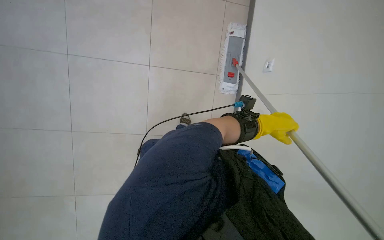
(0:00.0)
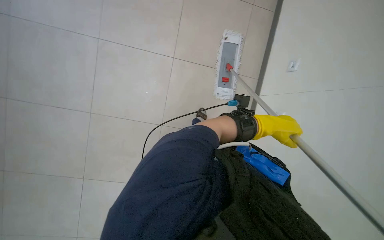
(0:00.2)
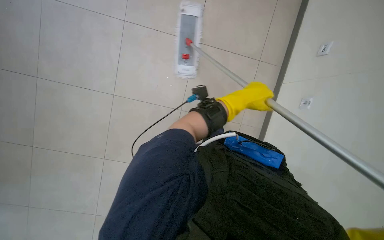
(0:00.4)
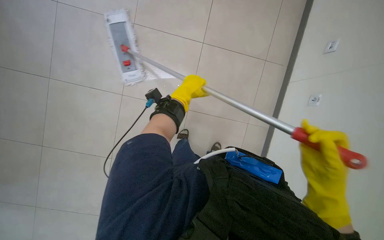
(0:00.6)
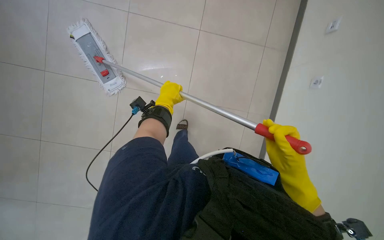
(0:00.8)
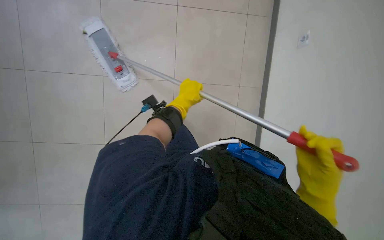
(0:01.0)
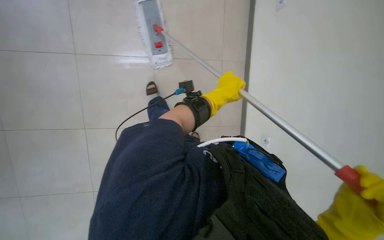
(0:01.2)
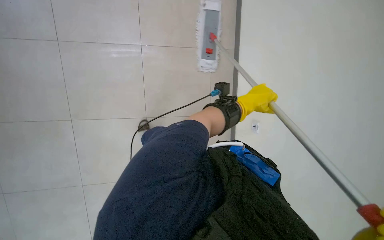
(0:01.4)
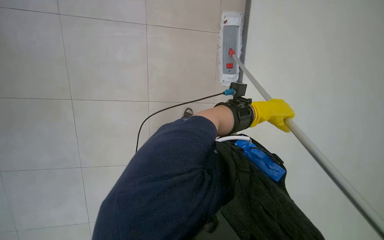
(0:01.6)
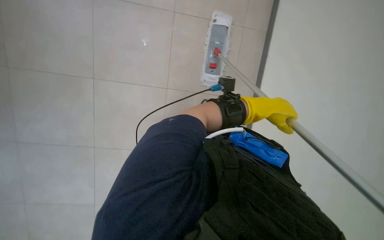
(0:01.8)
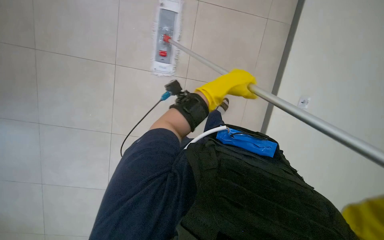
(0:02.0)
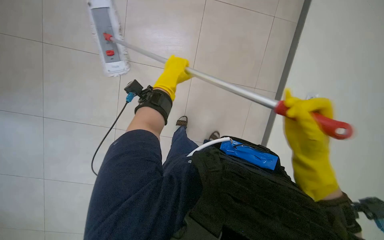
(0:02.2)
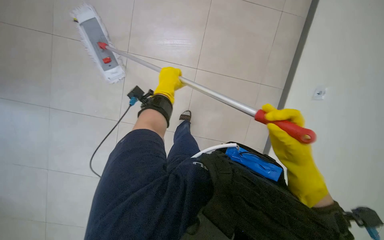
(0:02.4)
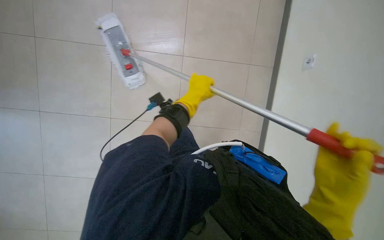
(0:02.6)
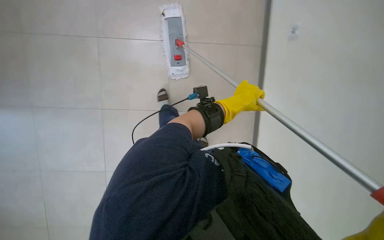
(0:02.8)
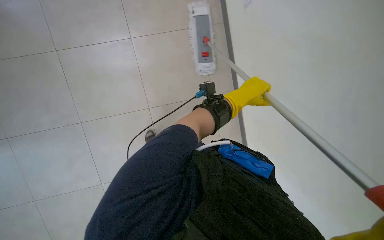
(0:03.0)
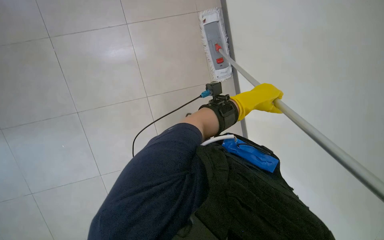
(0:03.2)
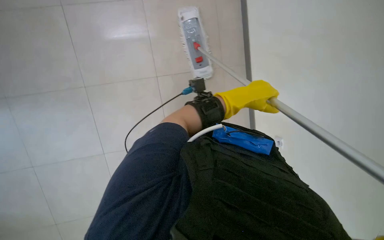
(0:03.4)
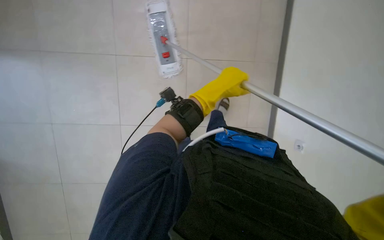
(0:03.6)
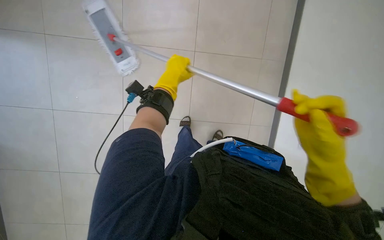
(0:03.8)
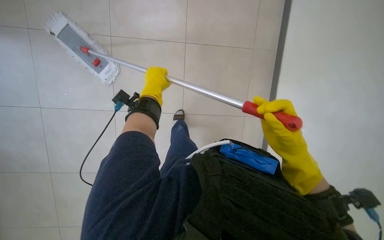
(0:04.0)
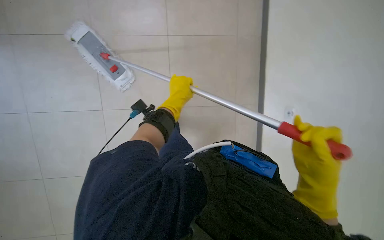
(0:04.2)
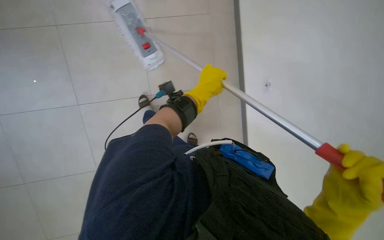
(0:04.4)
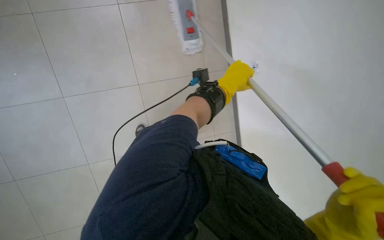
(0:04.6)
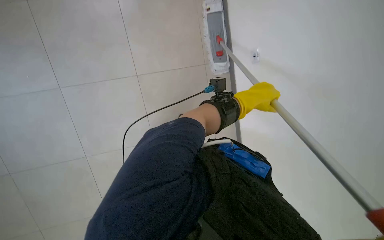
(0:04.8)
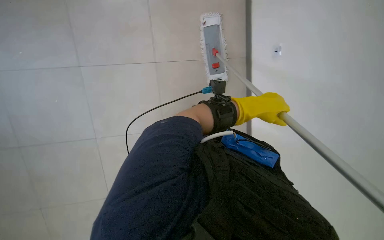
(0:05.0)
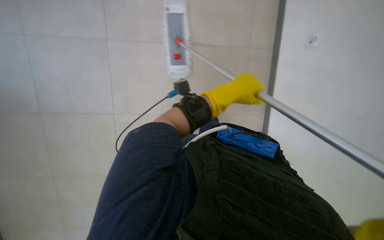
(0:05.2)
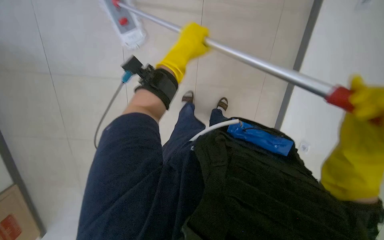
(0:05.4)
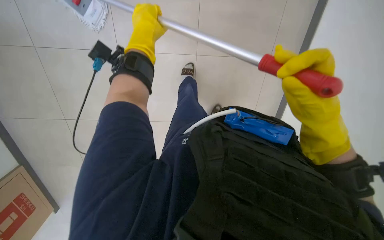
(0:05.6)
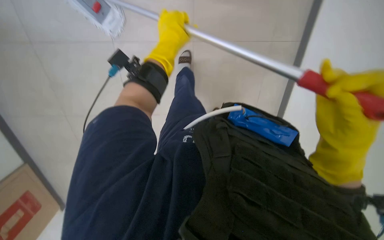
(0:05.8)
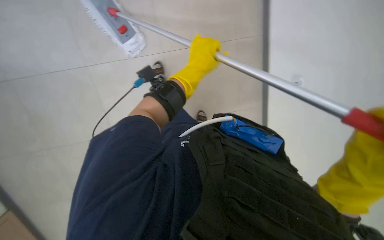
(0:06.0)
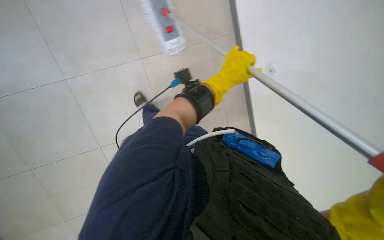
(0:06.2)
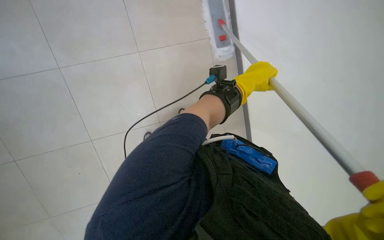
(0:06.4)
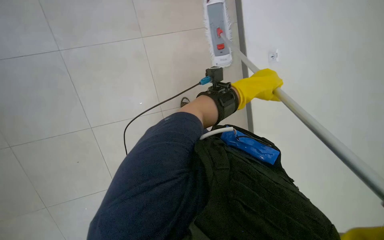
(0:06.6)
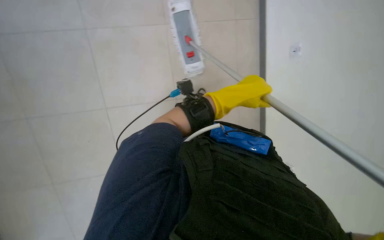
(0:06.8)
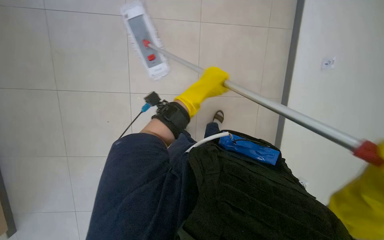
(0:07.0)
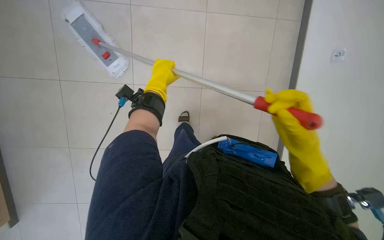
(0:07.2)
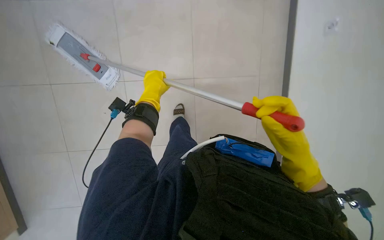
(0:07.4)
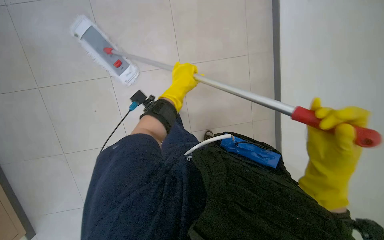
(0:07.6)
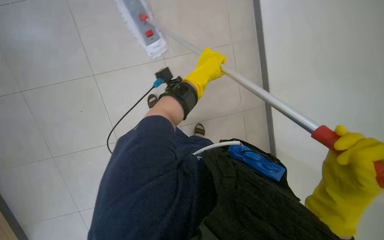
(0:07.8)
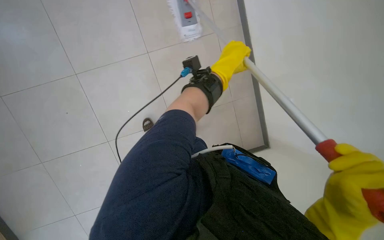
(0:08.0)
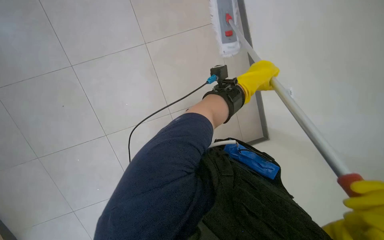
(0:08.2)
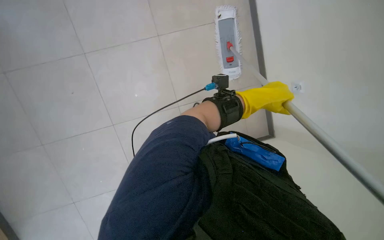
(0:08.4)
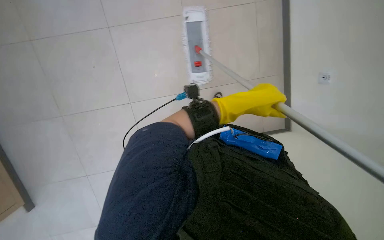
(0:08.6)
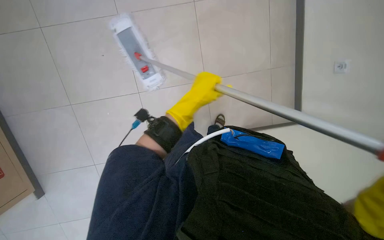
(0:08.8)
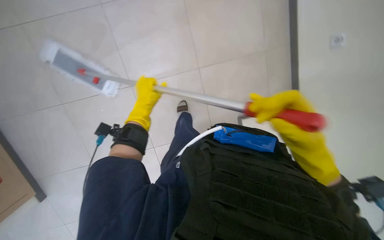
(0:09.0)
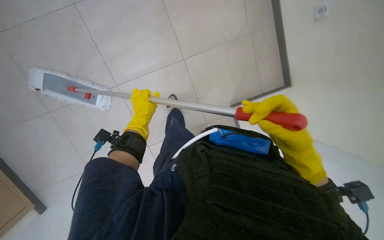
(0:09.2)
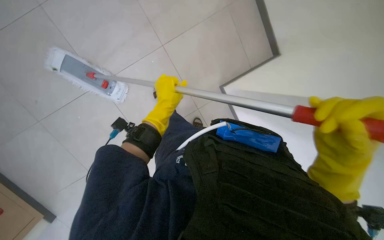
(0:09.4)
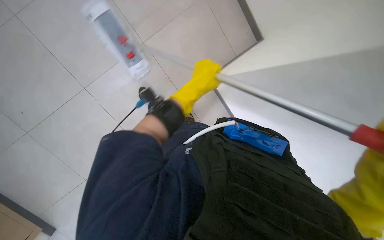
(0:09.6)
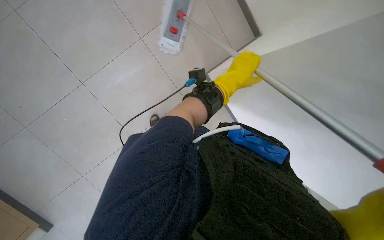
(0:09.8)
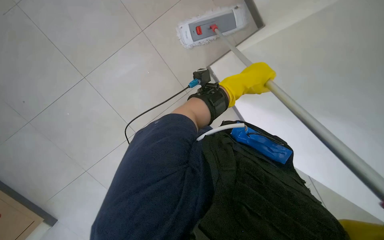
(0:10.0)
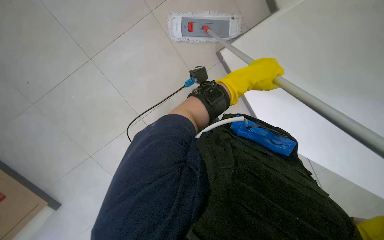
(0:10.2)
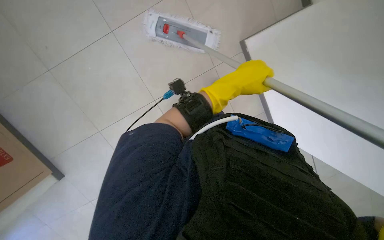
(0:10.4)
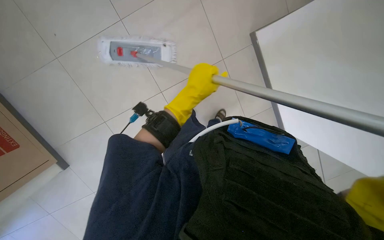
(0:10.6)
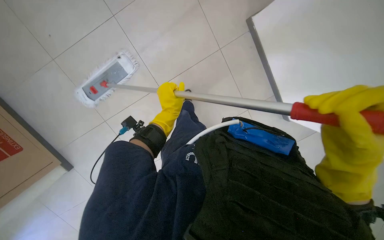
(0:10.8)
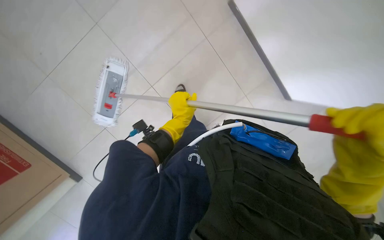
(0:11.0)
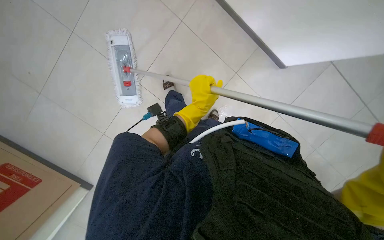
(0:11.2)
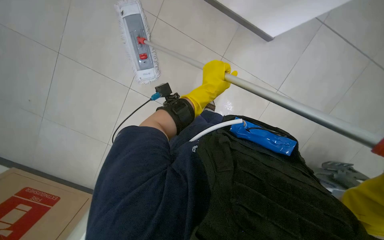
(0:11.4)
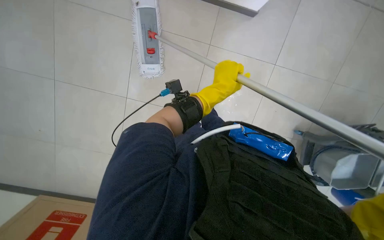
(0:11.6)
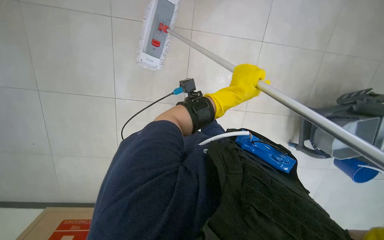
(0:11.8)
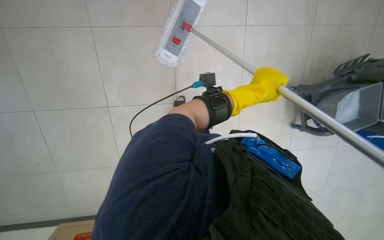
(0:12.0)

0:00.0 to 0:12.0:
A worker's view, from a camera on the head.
Job: mopping floor.
The whole recording: Mopping tiled floor. The worker prepares the mop, then mops the tiled floor, periodically cleaning and reattaching the mop head.
0:01.6 to 0:03.0: The wearer's head swings some 30 degrees to the left.
0:03.0 to 0:04.4: The left hand travels to the left and back again, about 20 cm each way.
0:04.4 to 0:06.0: The left hand goes to the left and returns, some 15 cm each way.
0:06.0 to 0:07.6: The wearer looks approximately 20 degrees further to the left.
0:09.0 to 0:10.4: The camera is carried about 80 cm. The camera pitches downward, by some 20 degrees. The scene turns about 40 degrees clockwise in the picture.
0:10.4 to 0:12.0: The left hand moves to the right, approximately 20 cm.

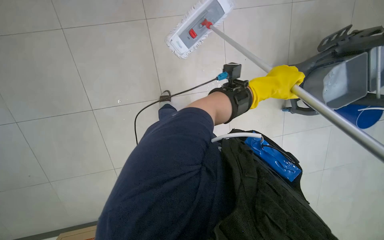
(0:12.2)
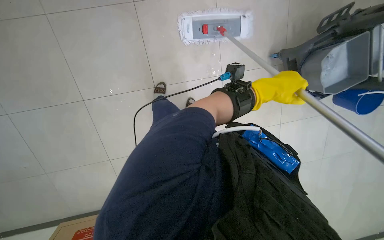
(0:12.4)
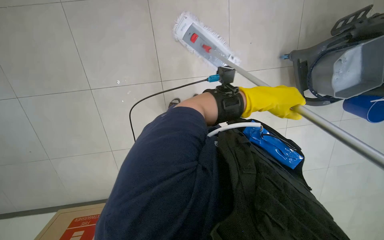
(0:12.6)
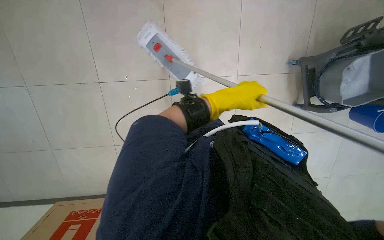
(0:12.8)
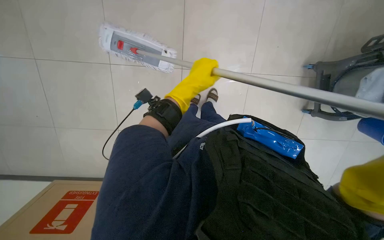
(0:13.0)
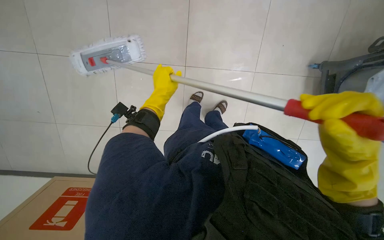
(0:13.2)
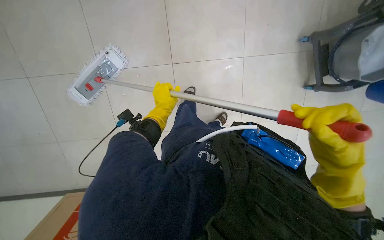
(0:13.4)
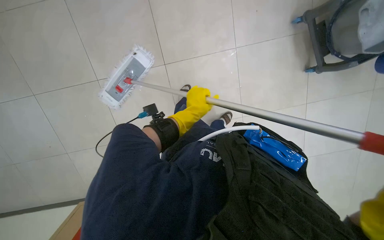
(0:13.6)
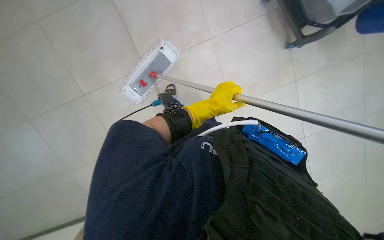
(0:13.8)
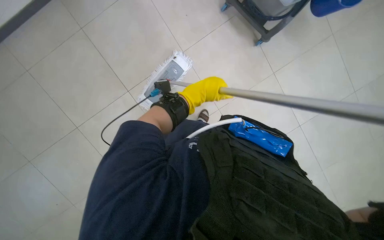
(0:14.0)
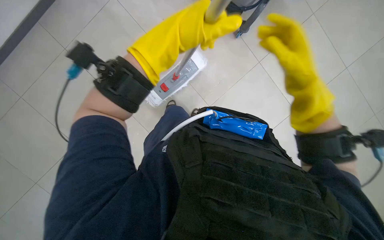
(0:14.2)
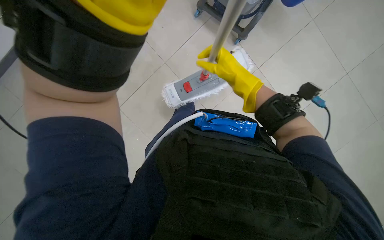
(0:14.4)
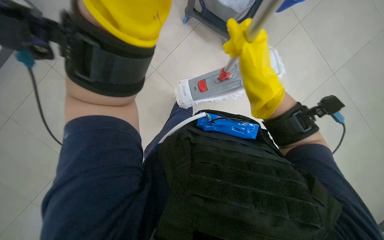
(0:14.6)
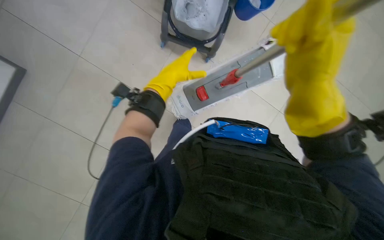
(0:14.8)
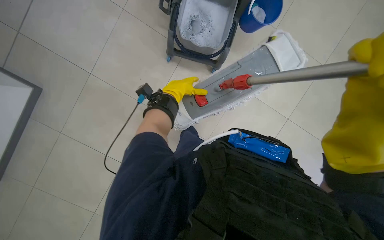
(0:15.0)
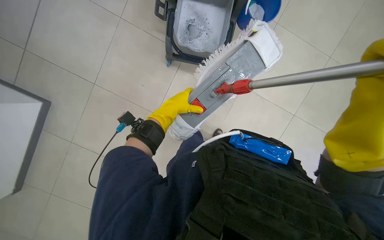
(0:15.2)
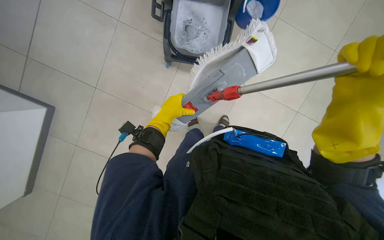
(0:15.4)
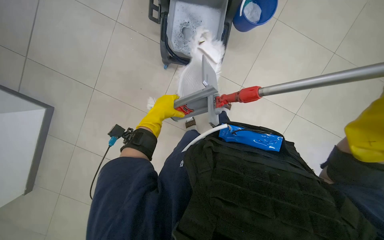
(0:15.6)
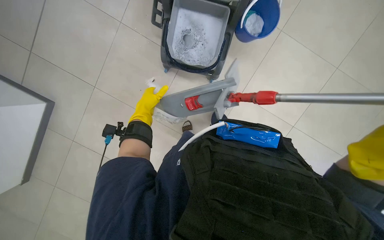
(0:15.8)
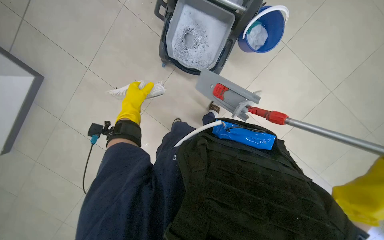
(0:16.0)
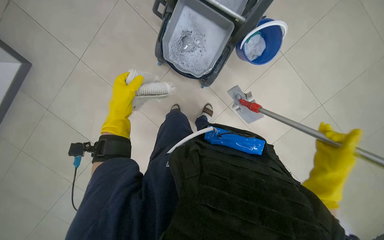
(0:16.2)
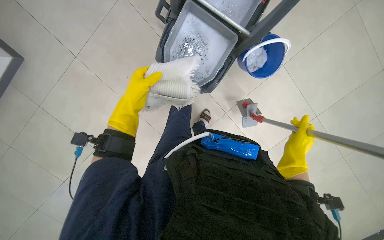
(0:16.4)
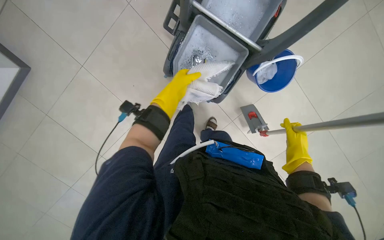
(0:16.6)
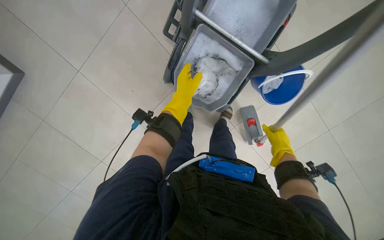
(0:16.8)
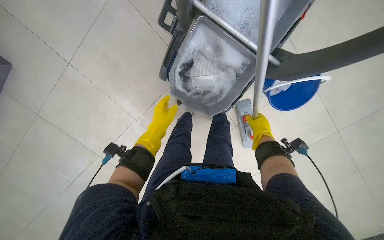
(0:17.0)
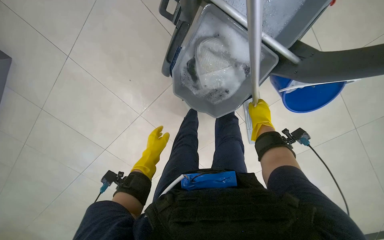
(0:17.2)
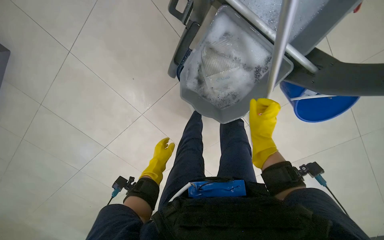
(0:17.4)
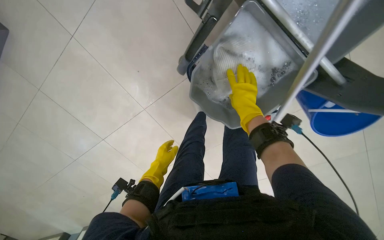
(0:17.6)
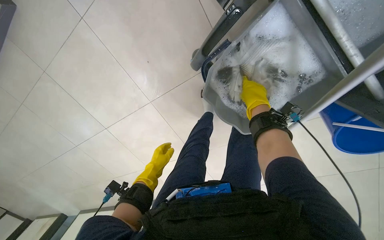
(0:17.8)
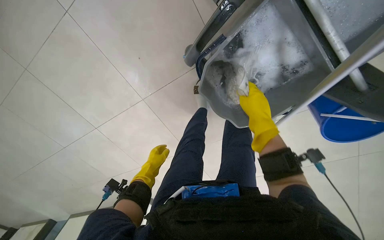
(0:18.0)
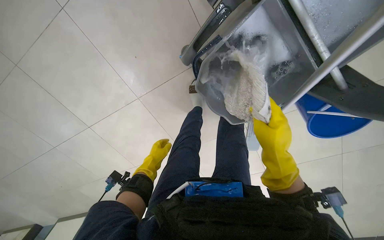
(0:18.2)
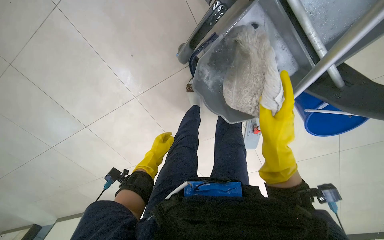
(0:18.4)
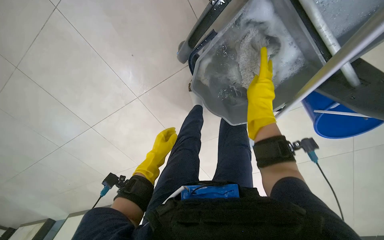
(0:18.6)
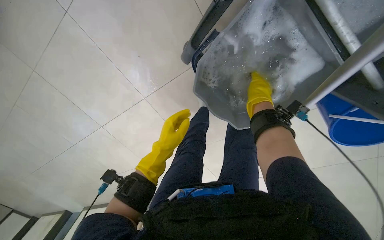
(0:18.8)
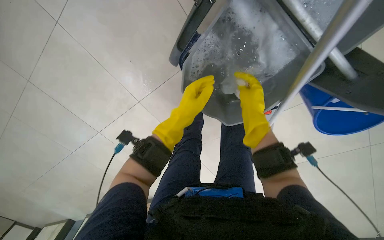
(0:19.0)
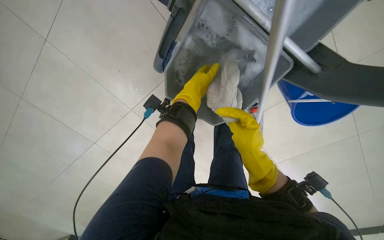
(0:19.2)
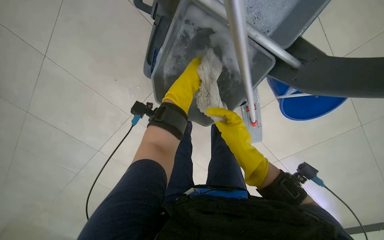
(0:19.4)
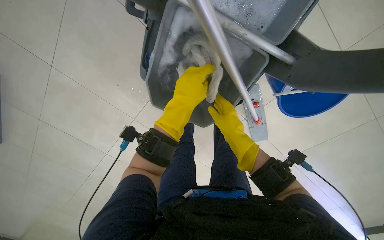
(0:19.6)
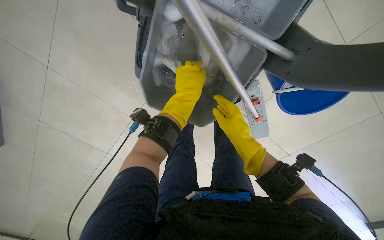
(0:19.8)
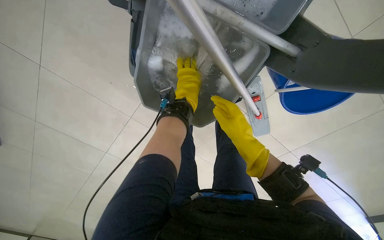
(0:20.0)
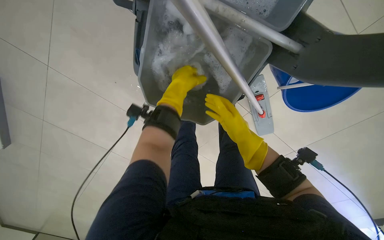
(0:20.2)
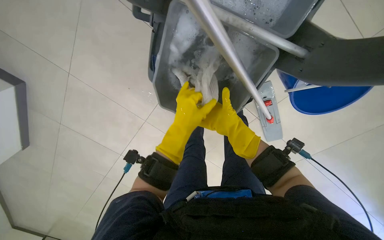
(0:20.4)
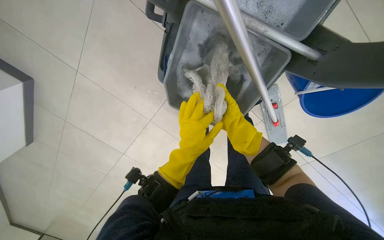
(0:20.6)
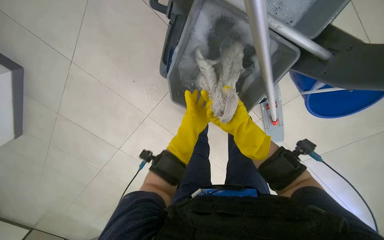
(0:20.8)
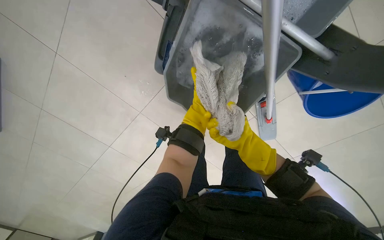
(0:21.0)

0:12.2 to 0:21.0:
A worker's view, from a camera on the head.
Job: mopping floor.
The whole recording: Mopping tiled floor. The worker prepares the mop, then mops the tiled floor, periodically cleaning and reattaching the mop head.
0:12.2 to 0:13.6: The camera pitches downward, by about 15 degrees. Everything in view rotates approximately 30 degrees counterclockwise. The left hand shifts some 15 cm down the picture and to the left.
0:15.2 to 0:16.6: The left hand moves some 10 cm to the left and comes back.
0:16.6 to 0:18.0: The right hand heads to the left and up the picture, covering about 35 cm; the left hand goes some 35 cm down the picture and to the left.
0:18.0 to 0:19.6: The left hand heads nearer to the camera, to the right and up the picture, covering some 50 cm. Meanwhile the right hand swings up and down the picture, some 15 cm each way, with 2 reversals.
0:19.6 to 0:21.0: The view tips downward by approximately 15 degrees. The left hand moves nearer and farther over about 20 cm, changing direction 2 times.
